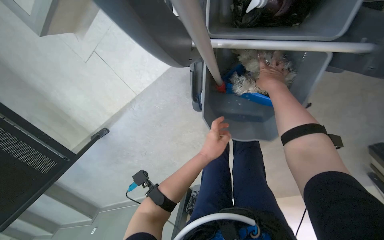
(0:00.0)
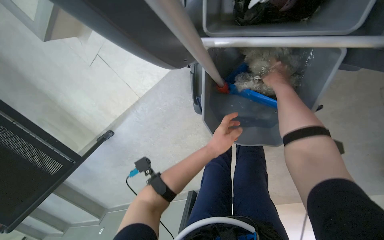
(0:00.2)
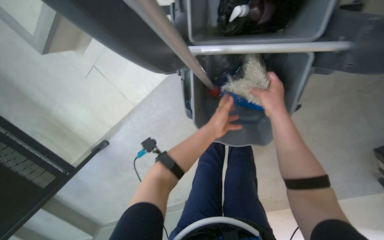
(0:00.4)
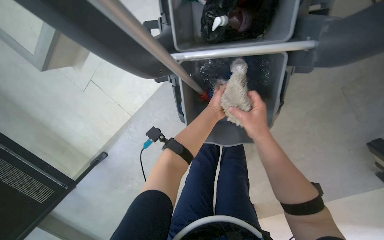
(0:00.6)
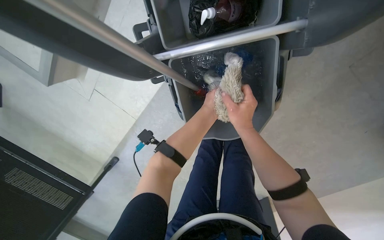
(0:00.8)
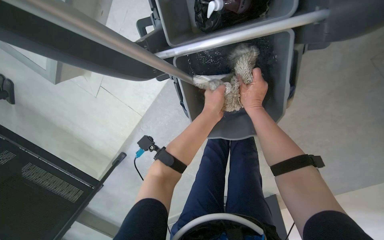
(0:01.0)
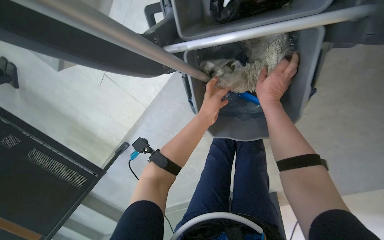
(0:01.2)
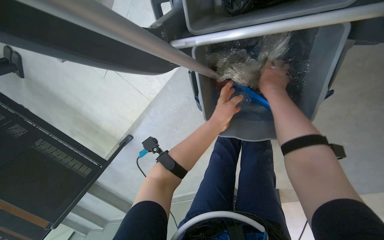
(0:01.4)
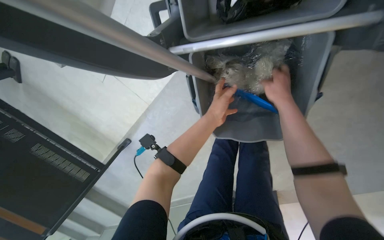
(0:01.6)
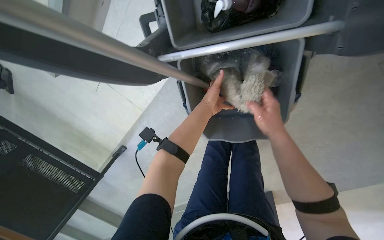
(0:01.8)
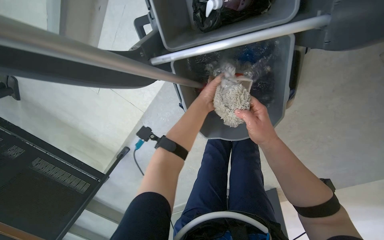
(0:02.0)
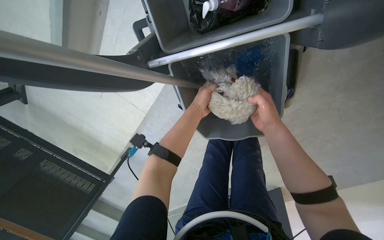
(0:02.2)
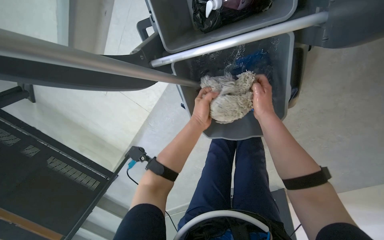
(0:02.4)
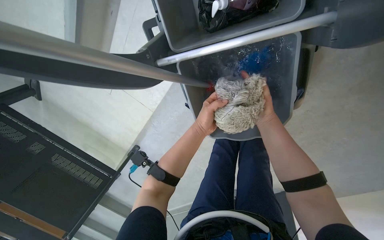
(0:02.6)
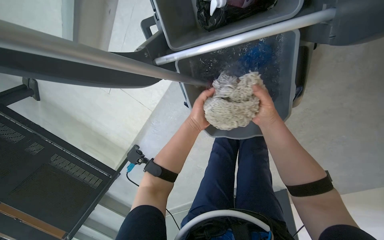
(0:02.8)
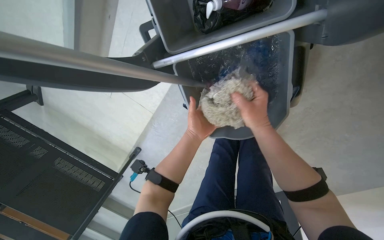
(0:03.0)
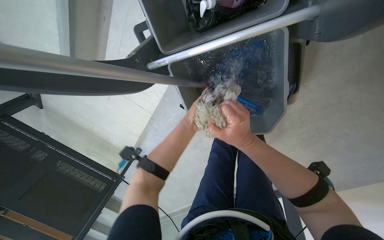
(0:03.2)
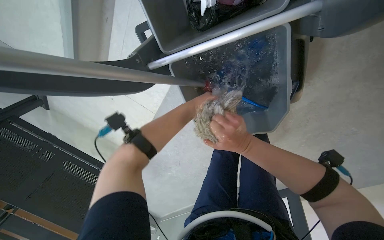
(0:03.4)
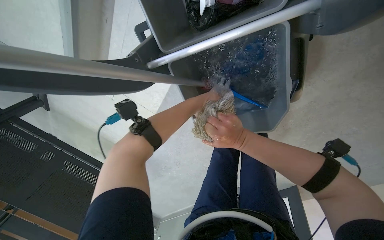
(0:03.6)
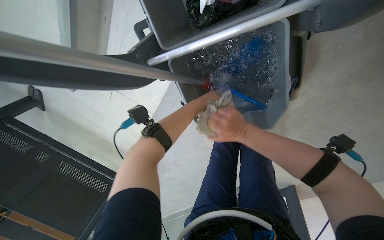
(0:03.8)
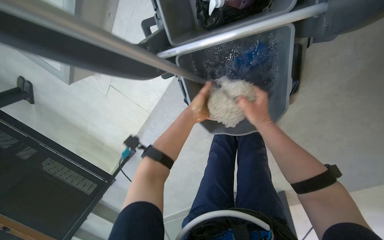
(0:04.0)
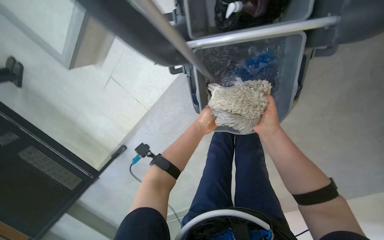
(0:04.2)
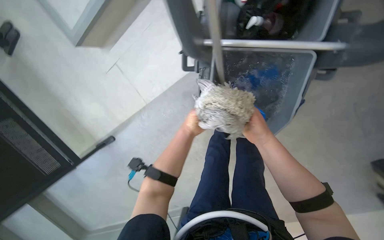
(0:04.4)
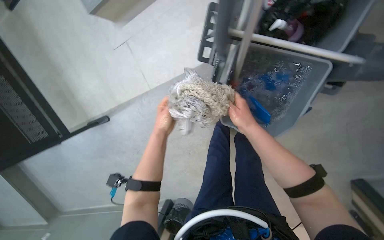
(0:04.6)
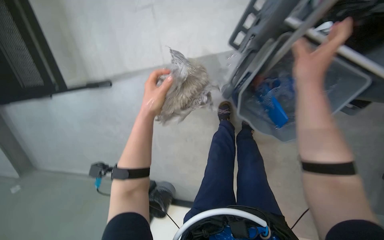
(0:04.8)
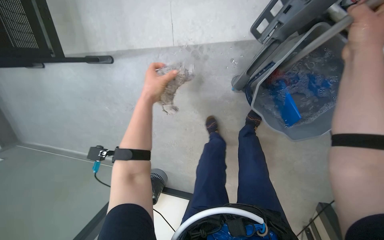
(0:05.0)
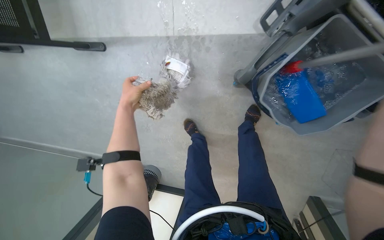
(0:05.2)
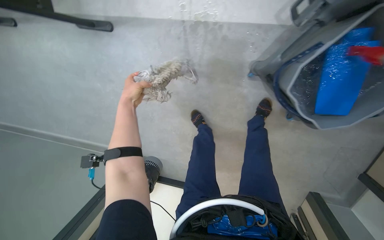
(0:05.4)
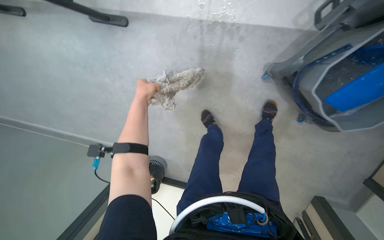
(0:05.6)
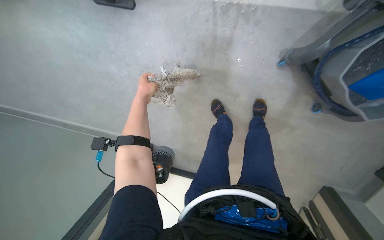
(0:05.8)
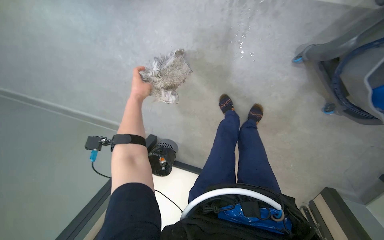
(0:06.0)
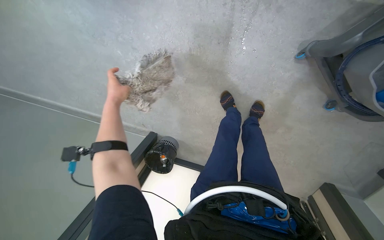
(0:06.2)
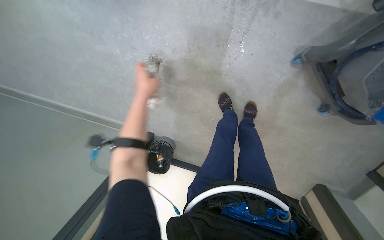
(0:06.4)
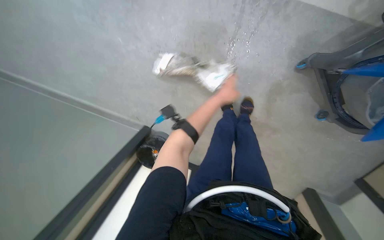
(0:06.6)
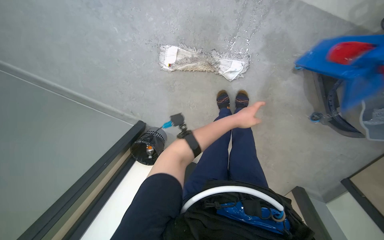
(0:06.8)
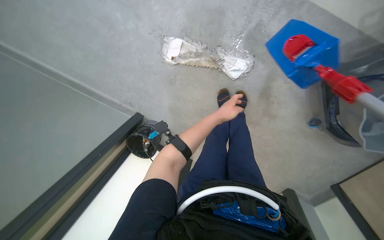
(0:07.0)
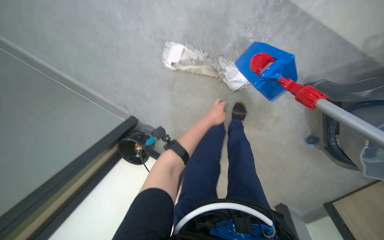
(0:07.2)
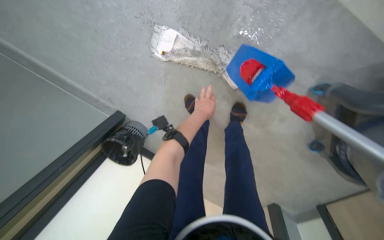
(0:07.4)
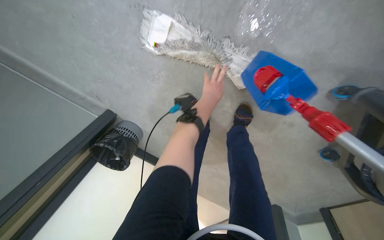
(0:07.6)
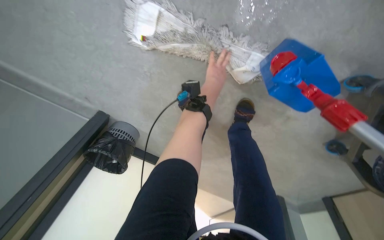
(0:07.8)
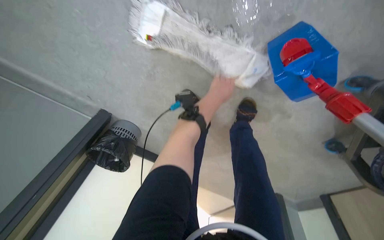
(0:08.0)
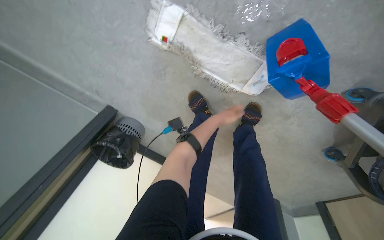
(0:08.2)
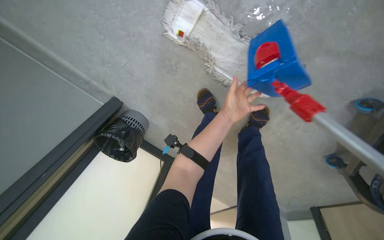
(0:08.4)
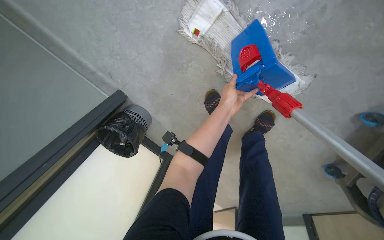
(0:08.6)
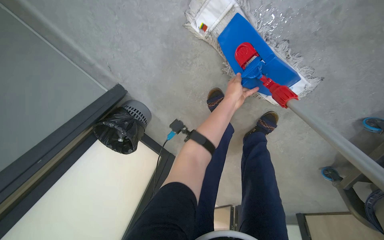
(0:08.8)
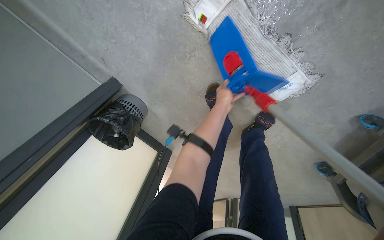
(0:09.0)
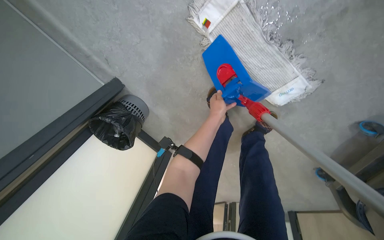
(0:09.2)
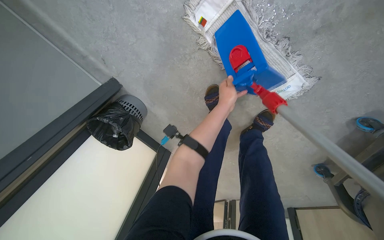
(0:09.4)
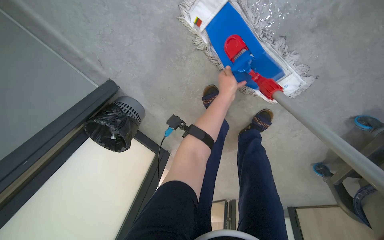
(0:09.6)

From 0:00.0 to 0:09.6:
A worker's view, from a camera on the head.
Job: preparing cleaning supplies.
The whole recording: Preparing mop for cleaning. The worker prepares the mop by spraying solution into the bucket, wringing the mop head, and attaching it to the handle.
From 0:00.0 to 0:01.6: The left hand shifts some 15 cm up the picture. The right hand goes down the picture and returns, some 15 cm each way.
From 0:01.6 to 0:03.2: The right hand moves nearer and farther over about 20 cm, changing direction 2 times. The left hand goes about 10 cm farther from the camera.
From 0:03.2 to 0:04.8: The view pans to the right by approximately 15 degrees. Everything in view rotates some 40 degrees clockwise.
From 0:04.8 to 0:06.4: The view tilts some 15 degrees downward. The left hand goes to the left and returns, about 35 cm each way.
From 0:06.4 to 0:08.0: The wearer moves some 50 cm. The view tilts approximately 20 degrees downward.

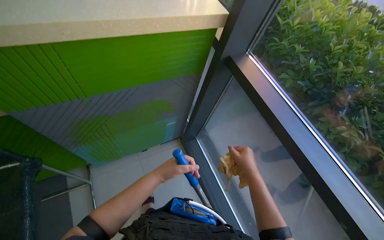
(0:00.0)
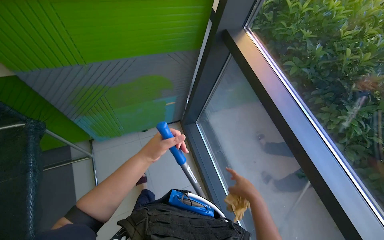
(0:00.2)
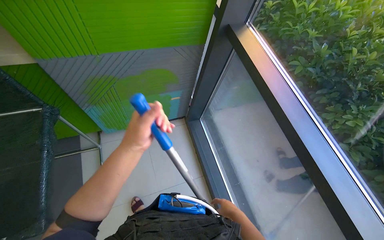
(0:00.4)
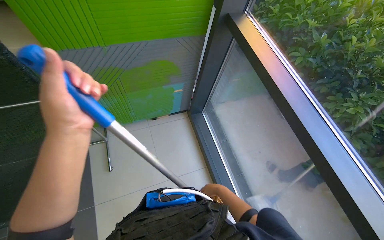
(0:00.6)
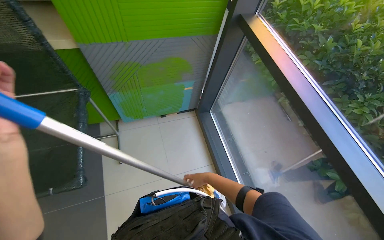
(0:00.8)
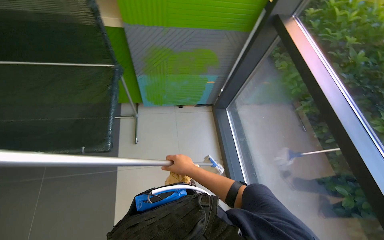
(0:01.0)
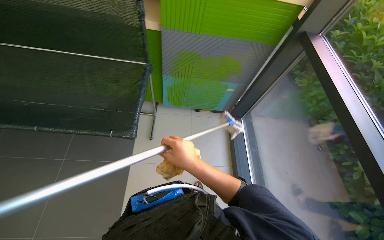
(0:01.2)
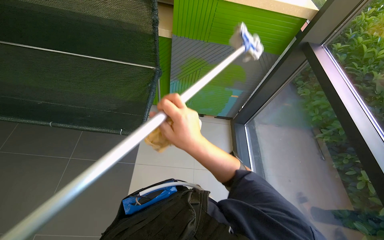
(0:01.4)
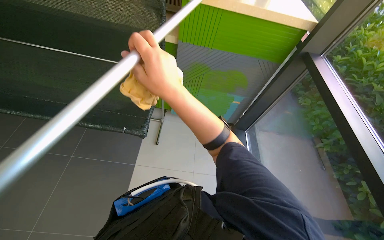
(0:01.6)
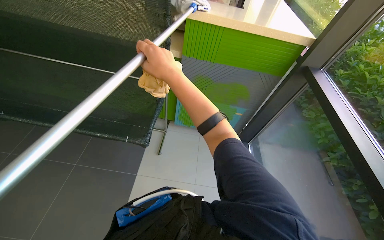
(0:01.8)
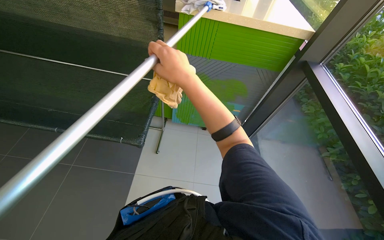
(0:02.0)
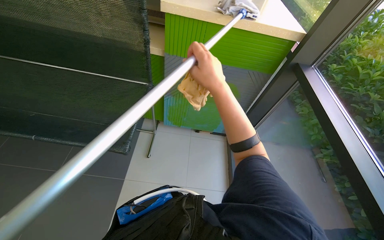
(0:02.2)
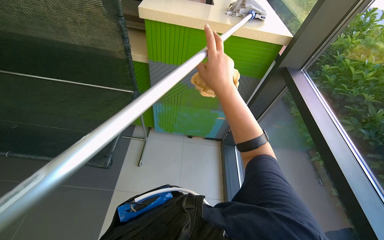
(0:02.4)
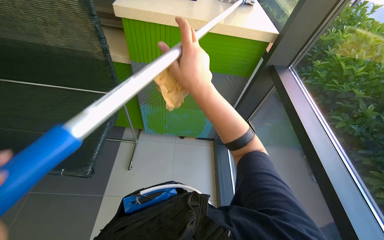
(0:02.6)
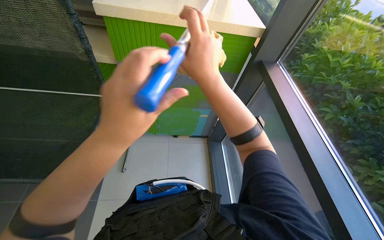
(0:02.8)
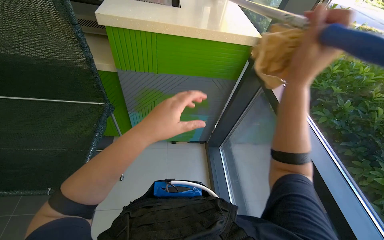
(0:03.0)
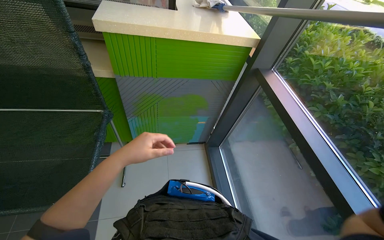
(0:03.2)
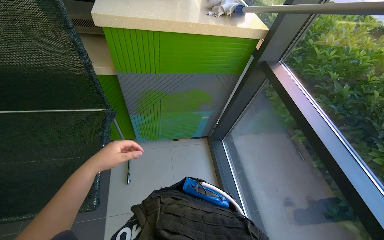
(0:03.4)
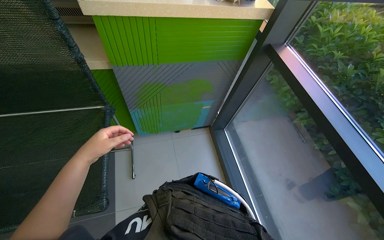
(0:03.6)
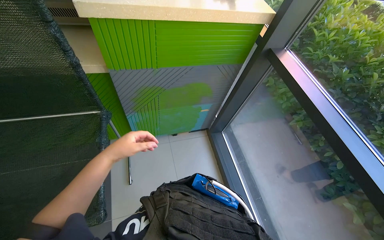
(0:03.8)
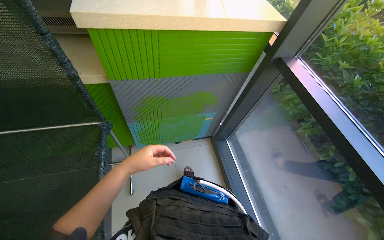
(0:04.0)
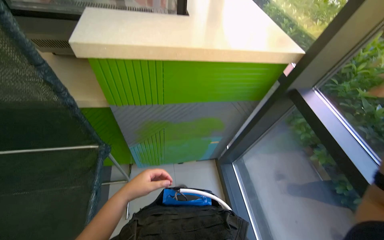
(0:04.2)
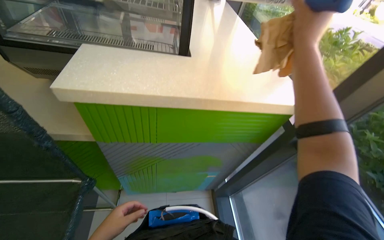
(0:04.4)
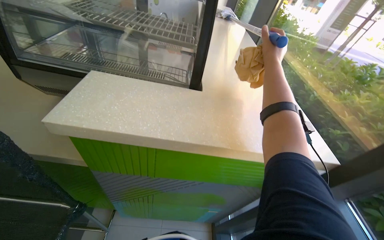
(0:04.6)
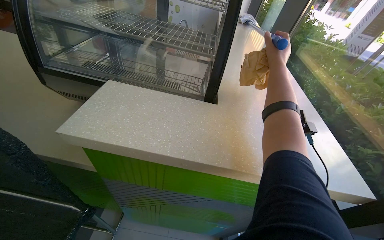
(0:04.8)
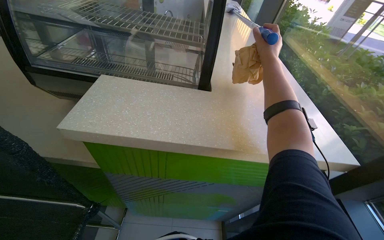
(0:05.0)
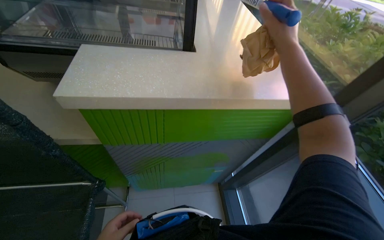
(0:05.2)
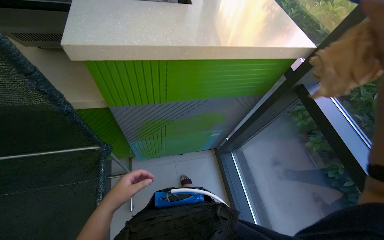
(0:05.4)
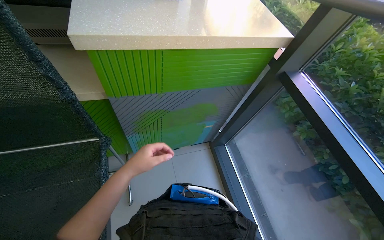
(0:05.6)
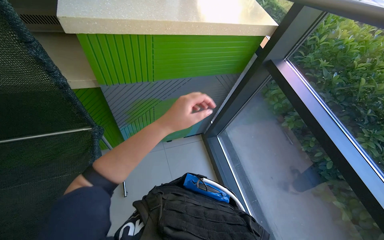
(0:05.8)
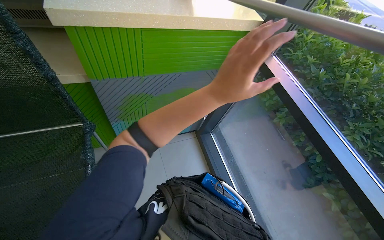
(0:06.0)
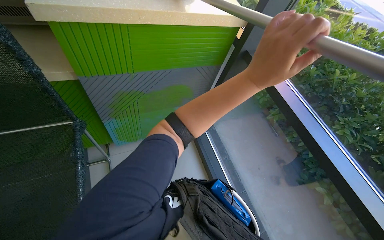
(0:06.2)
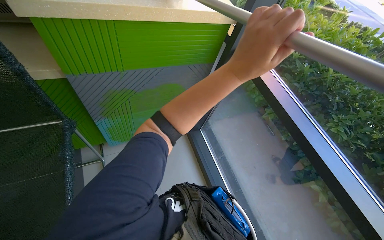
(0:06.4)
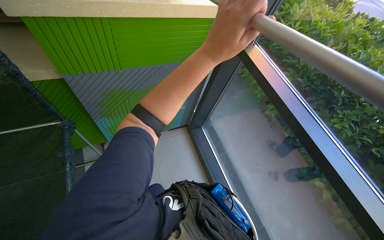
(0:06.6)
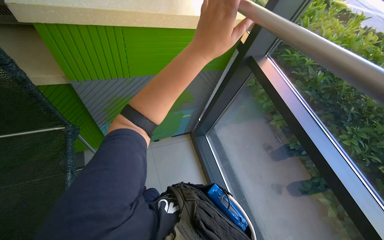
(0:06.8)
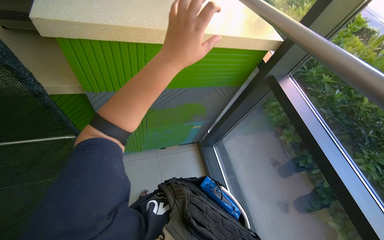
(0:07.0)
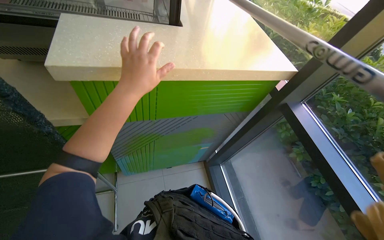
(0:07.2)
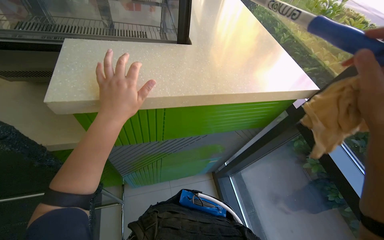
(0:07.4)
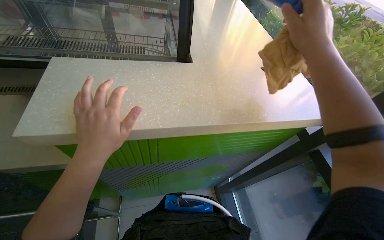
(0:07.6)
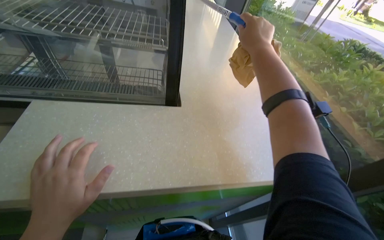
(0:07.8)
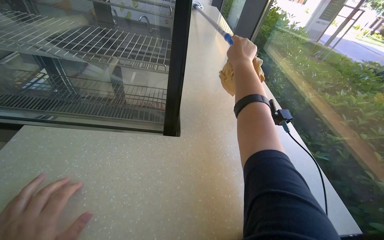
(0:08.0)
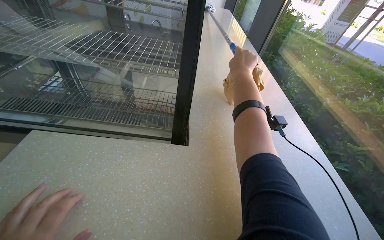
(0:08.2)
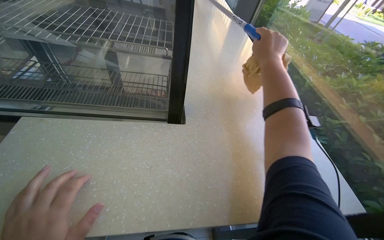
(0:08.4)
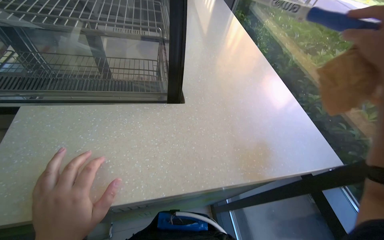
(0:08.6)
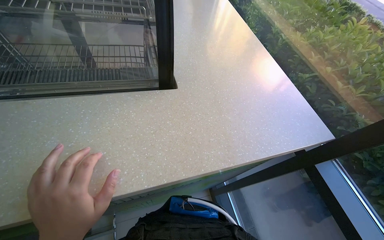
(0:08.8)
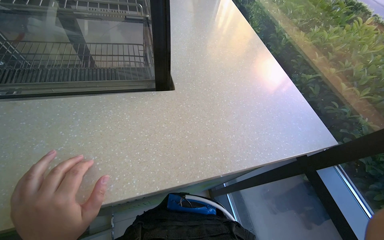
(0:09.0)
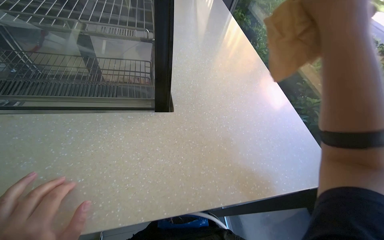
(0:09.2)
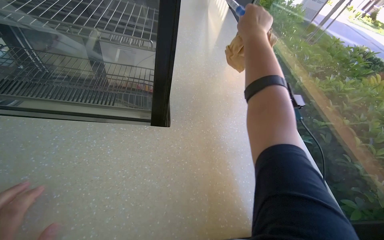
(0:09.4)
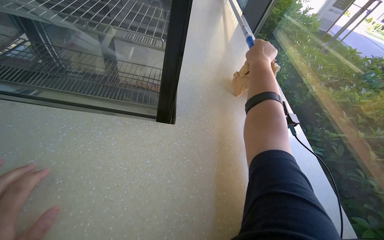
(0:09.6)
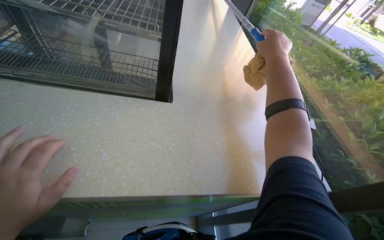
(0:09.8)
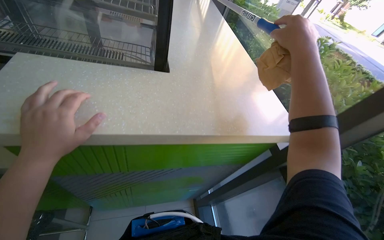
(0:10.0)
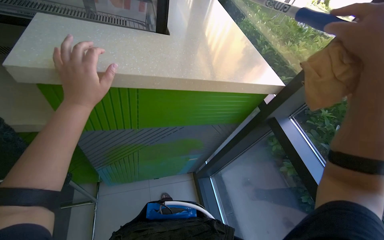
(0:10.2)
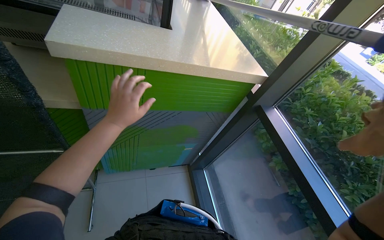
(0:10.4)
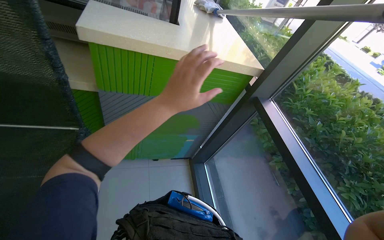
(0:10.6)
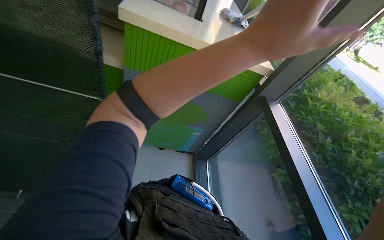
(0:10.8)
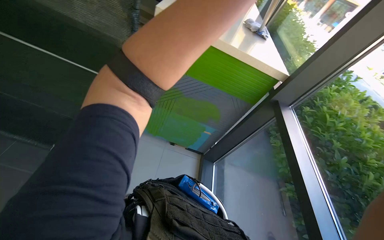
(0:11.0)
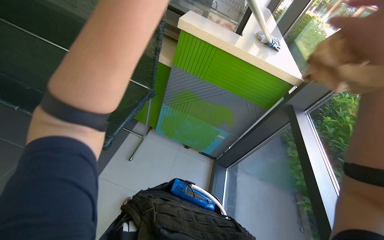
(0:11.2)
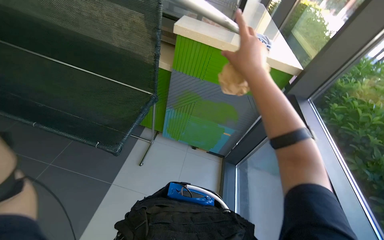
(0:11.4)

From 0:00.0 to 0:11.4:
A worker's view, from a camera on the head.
Job: wiping surfaces.
The whole recording: Cleaning a counter surface. The worker cleans a counter surface using a long-handled mop and a cloth.
From 0:00.0 to 0:01.4: The head travels approximately 60 cm. The wearer looks roughly 30 degrees further to the left.
From 0:01.4 to 0:02.8: The right hand goes roughly 30 cm up the picture.
From 0:02.8 to 0:04.2: The left hand is displaced farther from the camera and to the left by roughly 40 cm.
From 0:10.0 to 0:11.4: The camera travels about 50 cm. The wearer's head swings about 25 degrees to the left.
